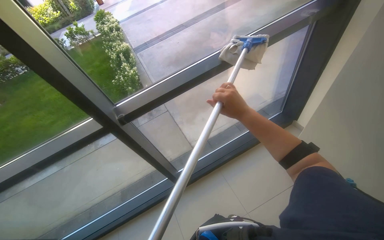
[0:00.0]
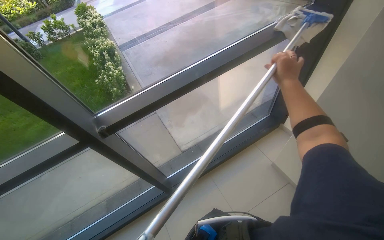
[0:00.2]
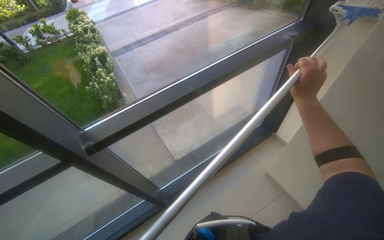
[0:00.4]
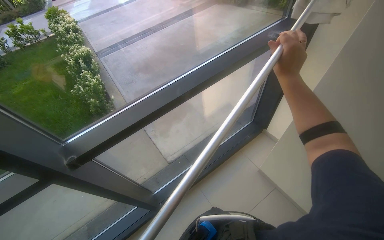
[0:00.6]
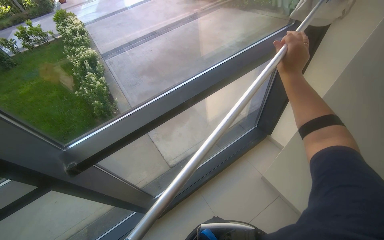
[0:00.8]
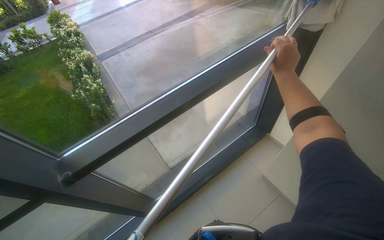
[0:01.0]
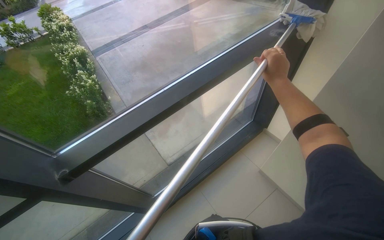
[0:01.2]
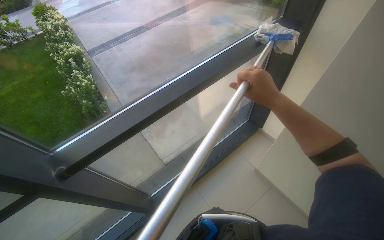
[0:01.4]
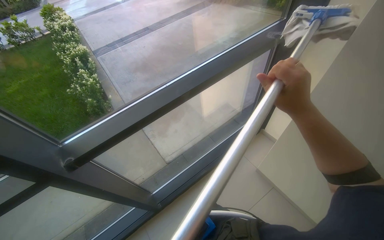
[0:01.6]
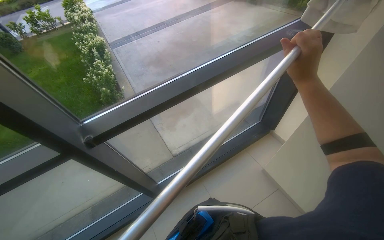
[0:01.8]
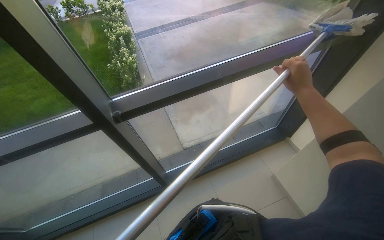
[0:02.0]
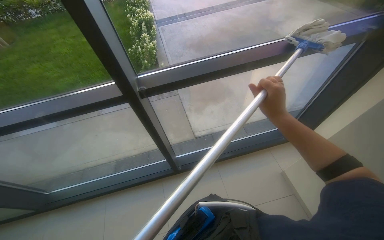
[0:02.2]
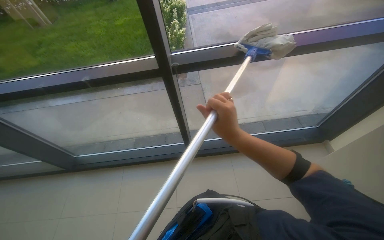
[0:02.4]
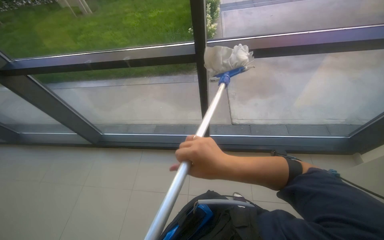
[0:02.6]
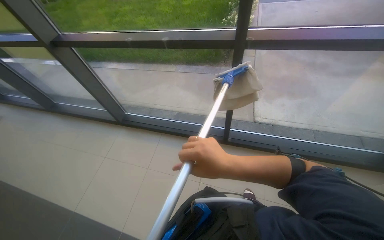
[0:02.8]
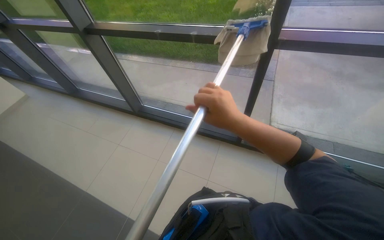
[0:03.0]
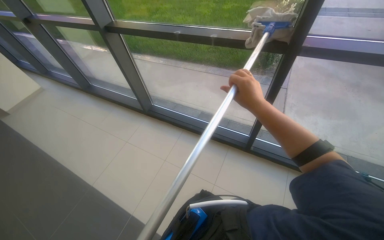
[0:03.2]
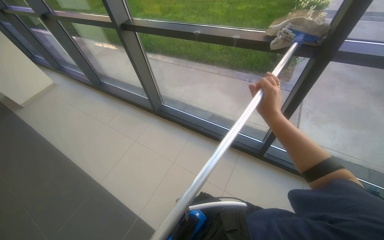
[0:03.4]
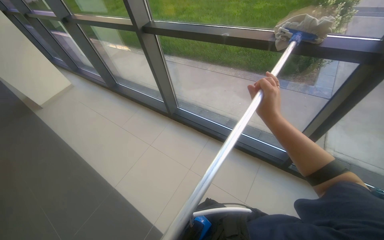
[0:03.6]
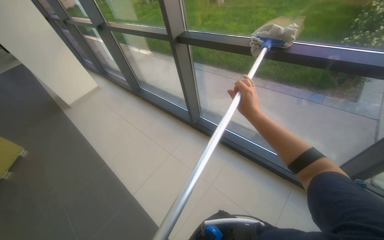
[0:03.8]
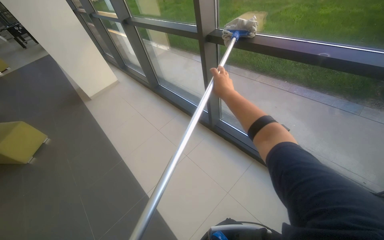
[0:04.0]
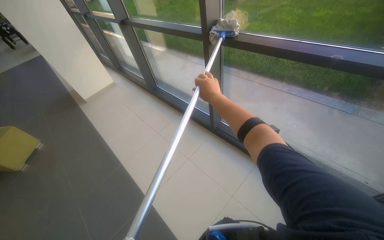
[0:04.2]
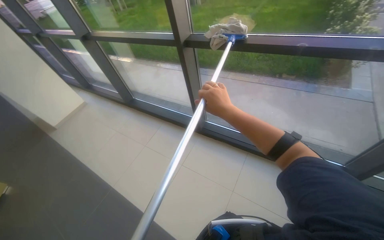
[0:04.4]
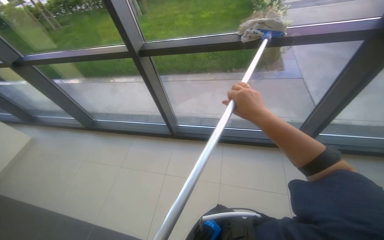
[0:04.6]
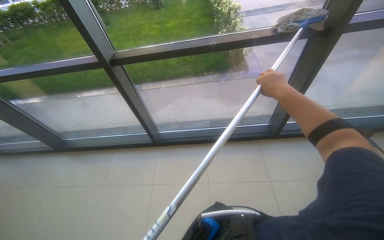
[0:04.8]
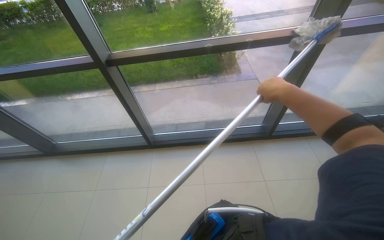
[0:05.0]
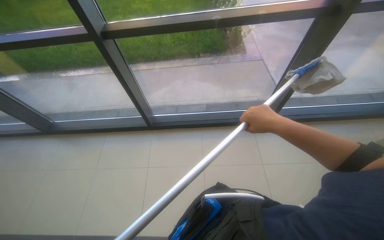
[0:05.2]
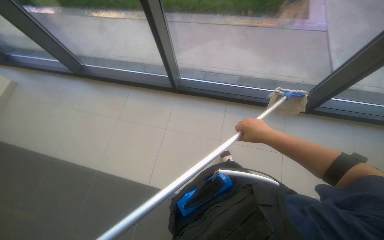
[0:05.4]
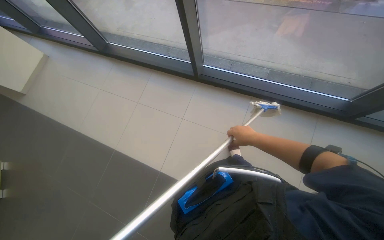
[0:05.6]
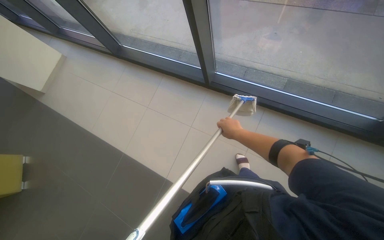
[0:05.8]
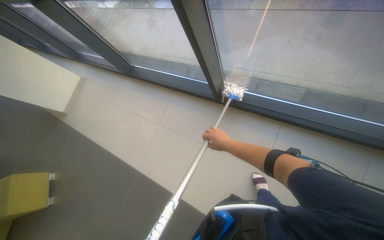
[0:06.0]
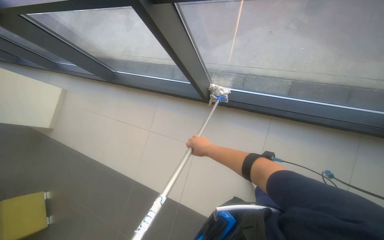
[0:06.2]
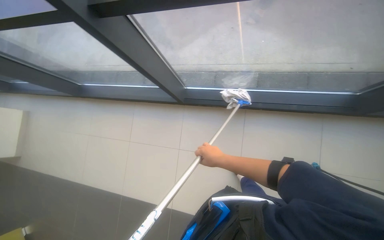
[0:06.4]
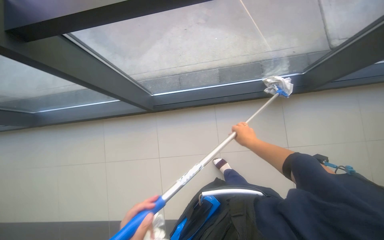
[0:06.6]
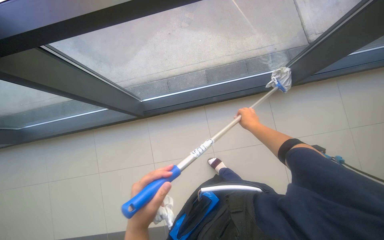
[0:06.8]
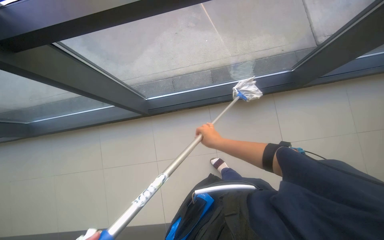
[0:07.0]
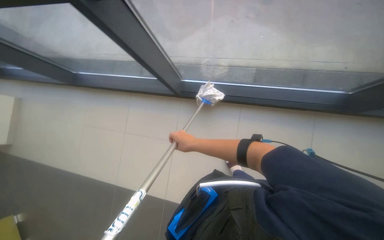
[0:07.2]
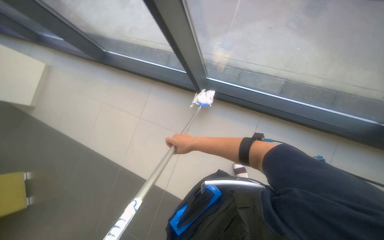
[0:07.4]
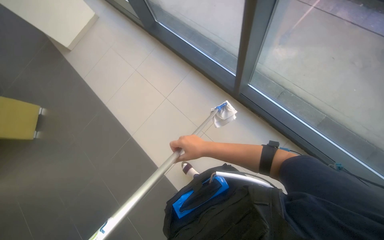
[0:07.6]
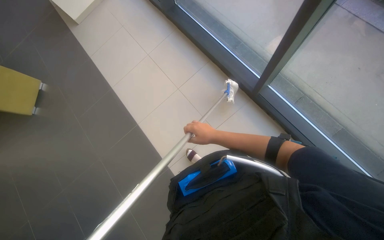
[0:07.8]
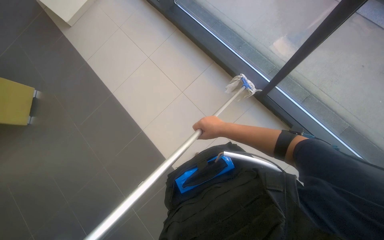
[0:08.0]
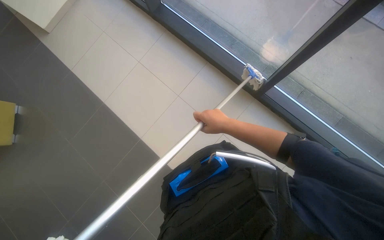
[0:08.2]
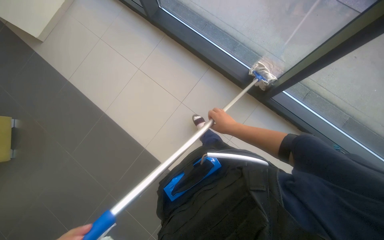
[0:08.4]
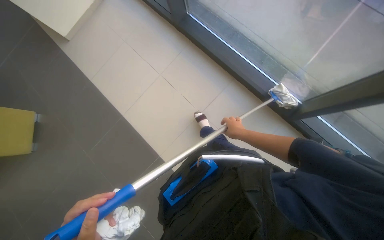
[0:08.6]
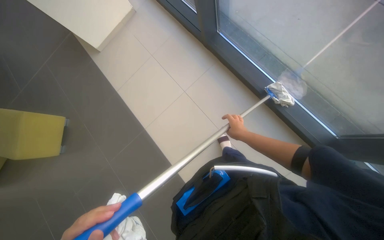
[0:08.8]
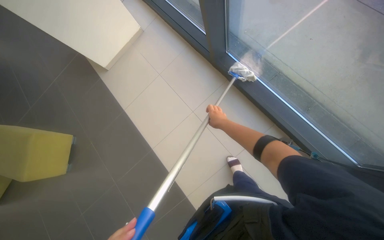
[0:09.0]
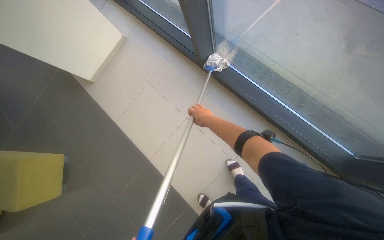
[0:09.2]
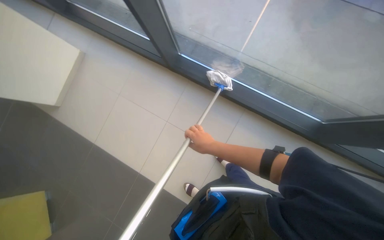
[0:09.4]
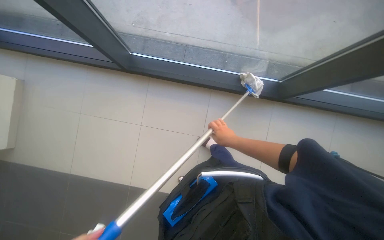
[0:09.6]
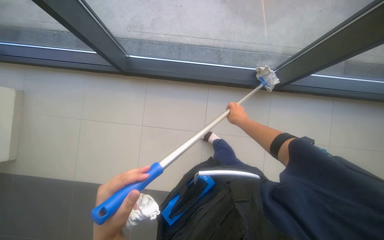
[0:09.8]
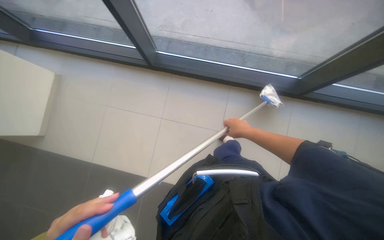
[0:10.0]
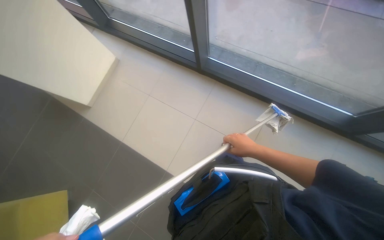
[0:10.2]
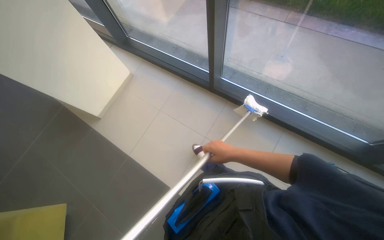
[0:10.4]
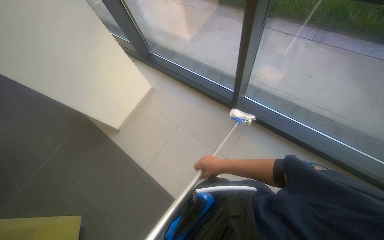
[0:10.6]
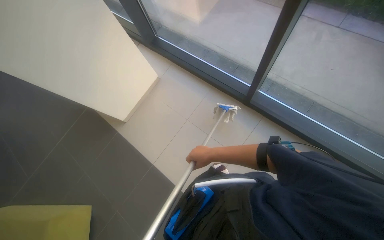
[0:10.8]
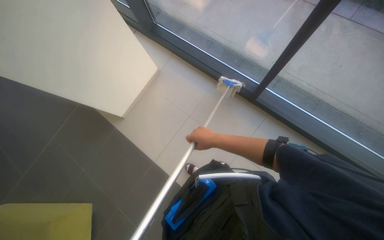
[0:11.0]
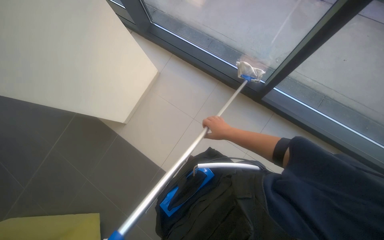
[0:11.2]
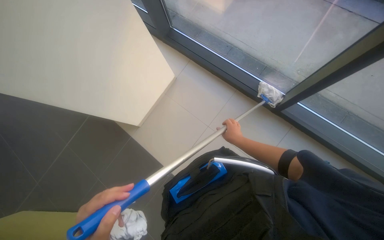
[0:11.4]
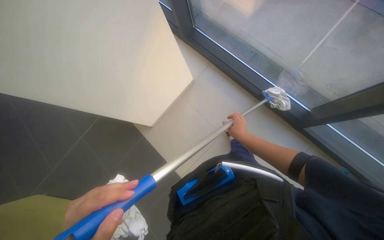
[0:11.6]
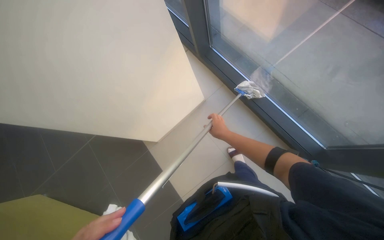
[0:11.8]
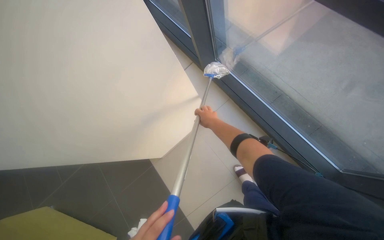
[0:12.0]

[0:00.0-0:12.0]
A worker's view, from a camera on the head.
Job: cleaning windows.
The whole recording: Cleaning glass windows with mop. The worker cleans the large glass windows using a mop with a cloth.
0:00.0 to 0:01.6: The right hand is displaced to the right by some 15 cm.
0:01.6 to 0:03.0: The camera is carried approximately 50 cm. The head turns to the left by about 60 degrees.
0:03.0 to 0:04.4: The wearer moves some 70 cm.
0:04.4 to 0:06.0: The wearer looks some 15 degrees further downward.
0:10.4 to 0:12.0: The wearer looks approximately 15 degrees further to the left. The right hand goes about 20 cm to the left and up the picture.

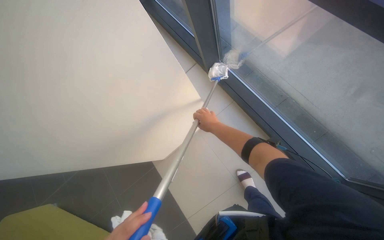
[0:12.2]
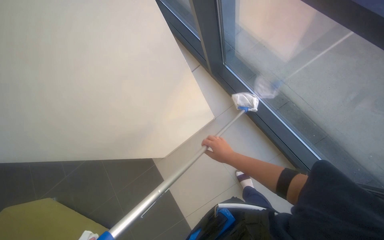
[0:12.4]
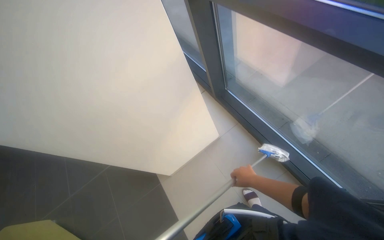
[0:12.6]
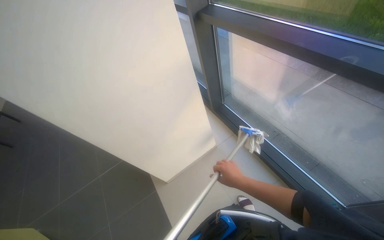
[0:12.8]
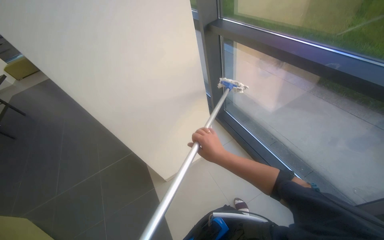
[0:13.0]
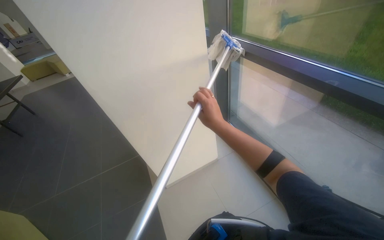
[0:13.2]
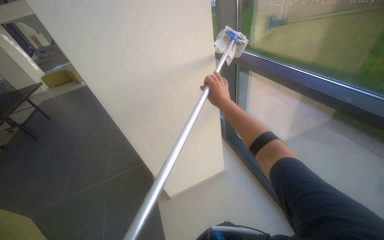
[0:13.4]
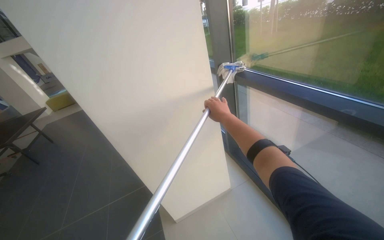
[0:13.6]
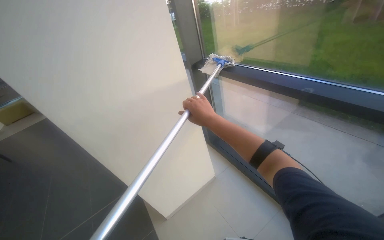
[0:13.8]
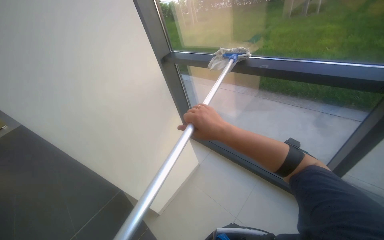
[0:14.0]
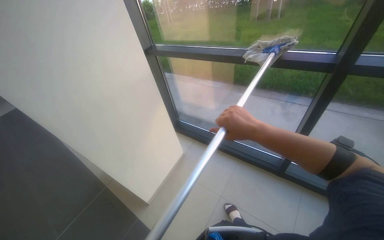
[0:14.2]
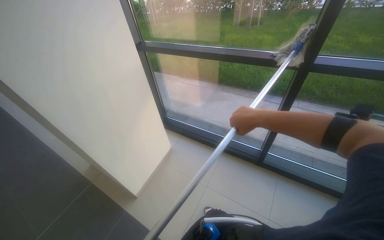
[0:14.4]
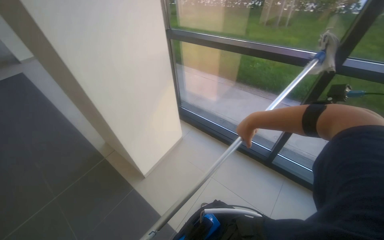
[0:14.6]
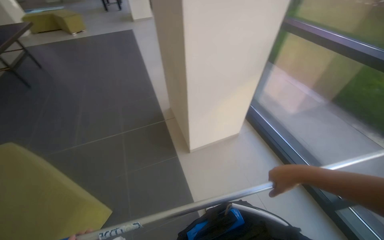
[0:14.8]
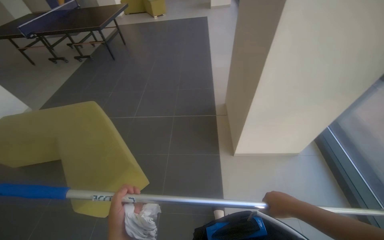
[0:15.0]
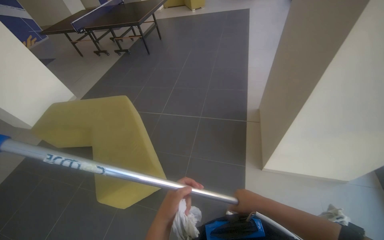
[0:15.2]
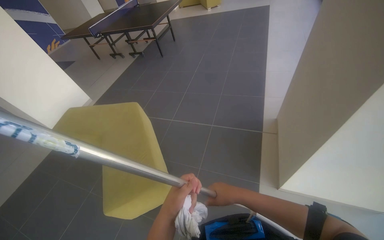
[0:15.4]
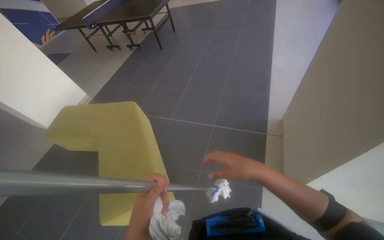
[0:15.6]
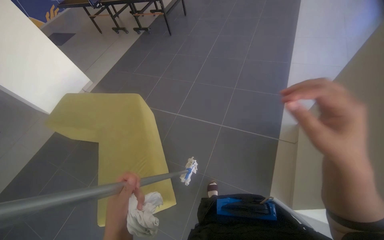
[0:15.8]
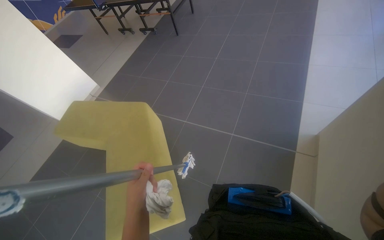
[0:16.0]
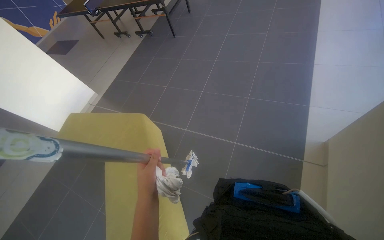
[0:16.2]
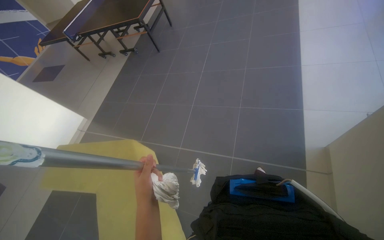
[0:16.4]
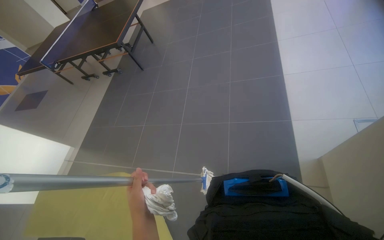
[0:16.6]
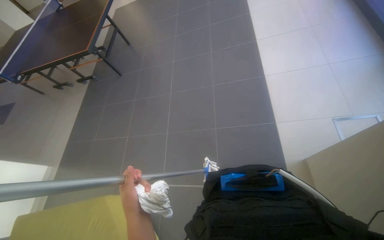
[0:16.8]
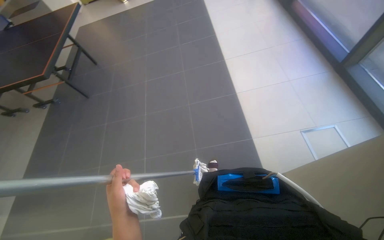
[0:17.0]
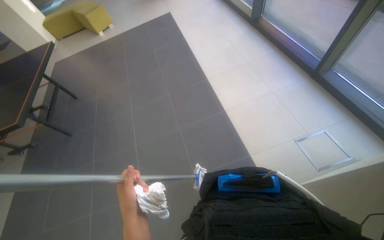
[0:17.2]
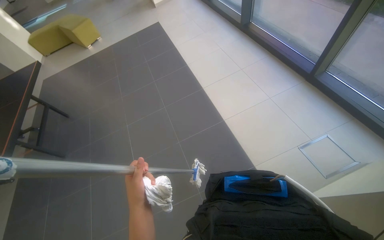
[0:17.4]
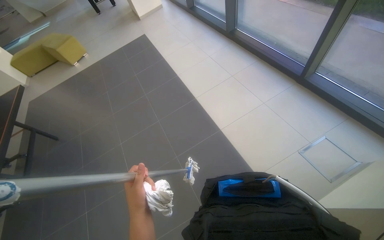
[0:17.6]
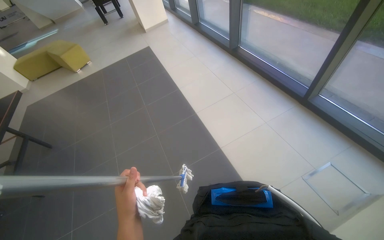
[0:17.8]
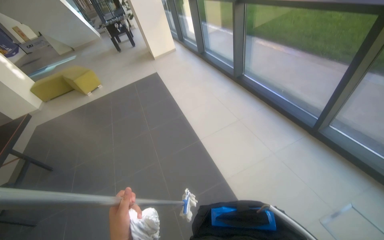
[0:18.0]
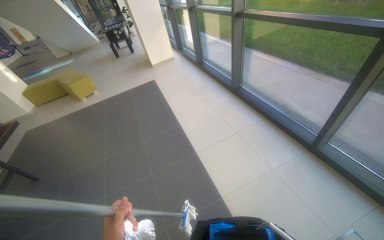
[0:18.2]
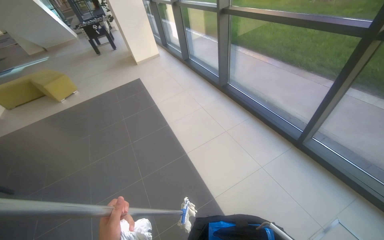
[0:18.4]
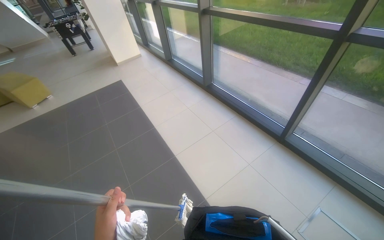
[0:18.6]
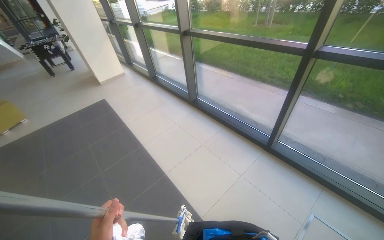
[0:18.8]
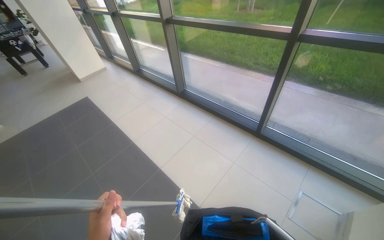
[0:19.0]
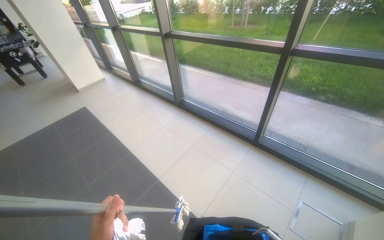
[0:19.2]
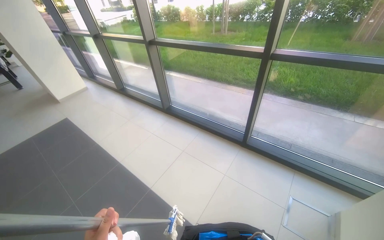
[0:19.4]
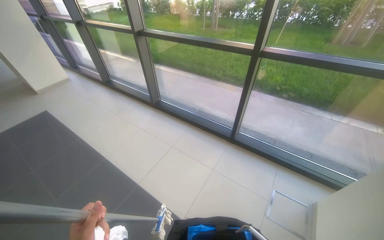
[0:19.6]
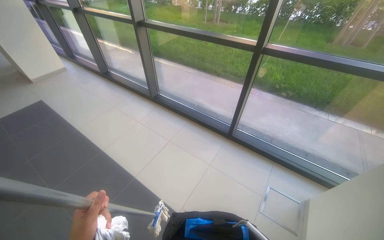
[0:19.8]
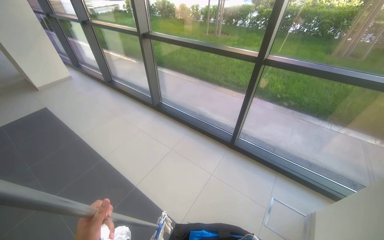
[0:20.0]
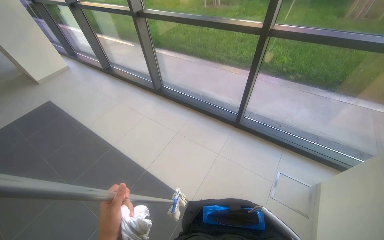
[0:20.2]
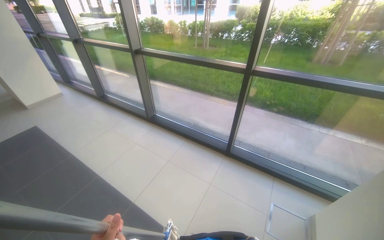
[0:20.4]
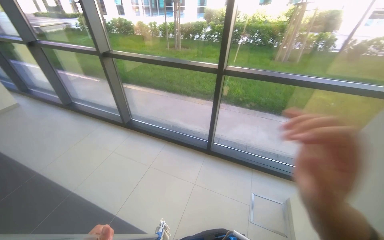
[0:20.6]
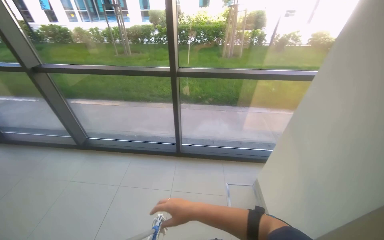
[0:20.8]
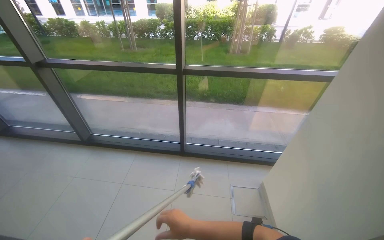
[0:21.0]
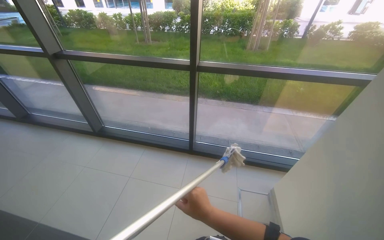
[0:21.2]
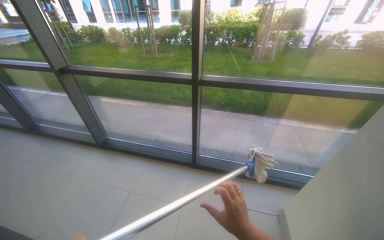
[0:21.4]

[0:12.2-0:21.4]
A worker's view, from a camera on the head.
Job: cleaning windows.
The whole recording: Cleaning glass windows with mop. The worker cleans the large glass windows using a mop with a cloth.
0:12.2 to 0:13.8: The view tips upward by about 30 degrees. The right hand heads nearer to the camera, covering approximately 30 cm, and goes down the picture and returns, roughly 25 cm each way.
0:15.2 to 0:16.8: The head travels approximately 90 cm.
0:18.4 to 0:19.8: The head turns to the right by some 30 degrees.
0:19.8 to 0:21.4: The head rotates roughly 20 degrees to the right.
